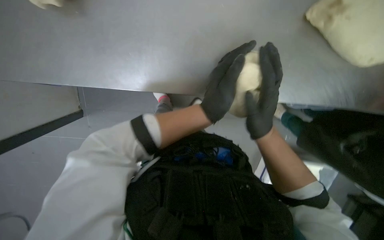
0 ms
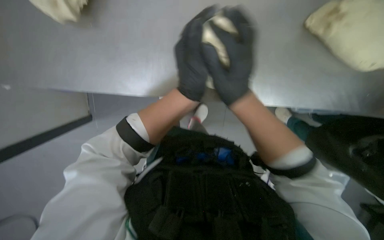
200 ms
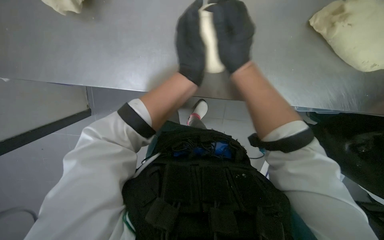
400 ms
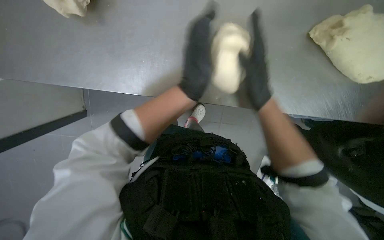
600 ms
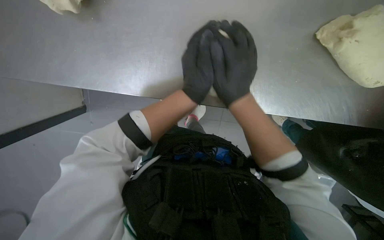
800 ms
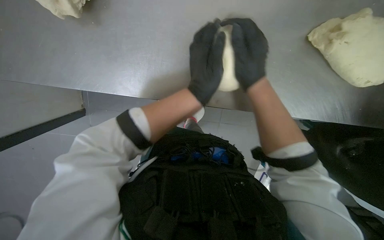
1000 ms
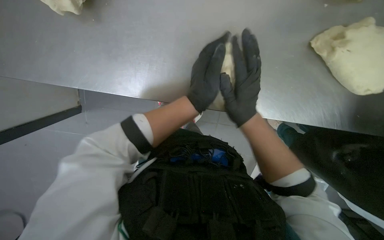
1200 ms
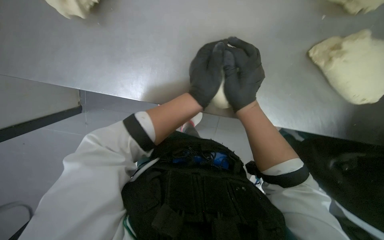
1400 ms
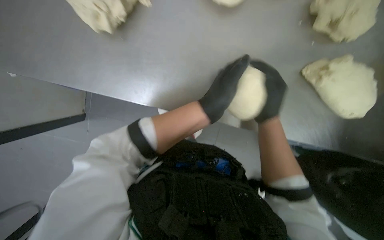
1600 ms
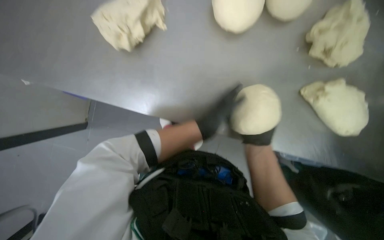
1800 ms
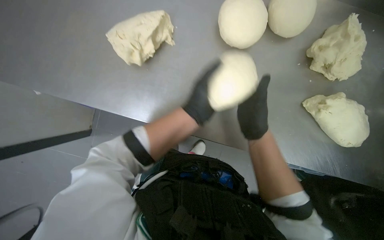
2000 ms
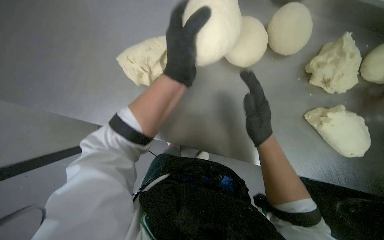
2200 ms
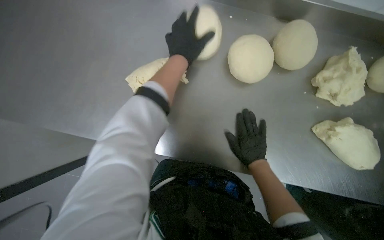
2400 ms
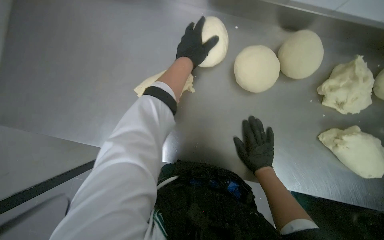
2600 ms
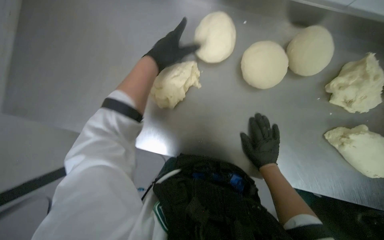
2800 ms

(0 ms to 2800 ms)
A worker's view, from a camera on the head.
Job: preparing food.
The whole recording: Shaping dough on counter. The worker shapes pieces of dough into round balls on the counter.
1400 ms - 2800 ms: The camera pitches upward, by approximately 15 degrees. The left hand travels up the picture and to the left by roughly 40 cm.

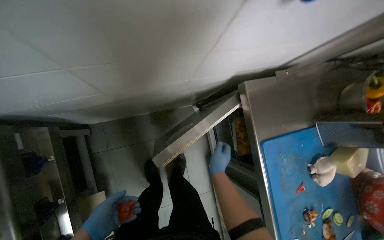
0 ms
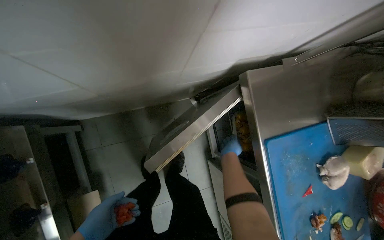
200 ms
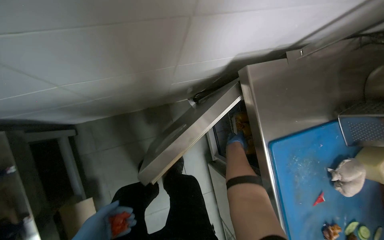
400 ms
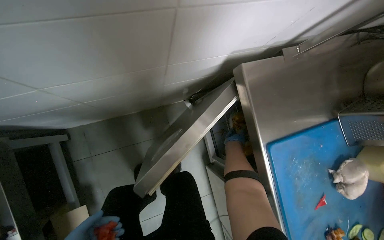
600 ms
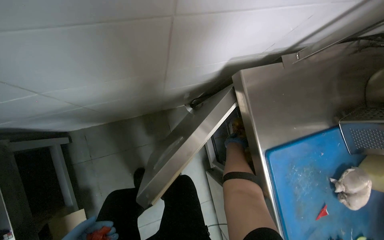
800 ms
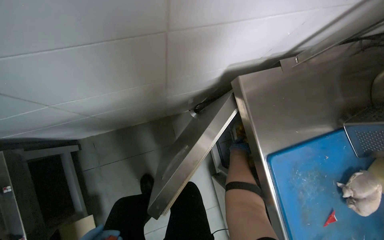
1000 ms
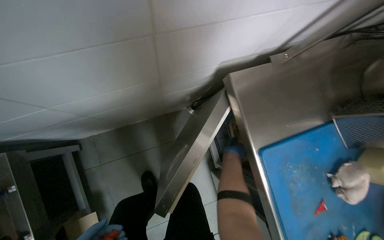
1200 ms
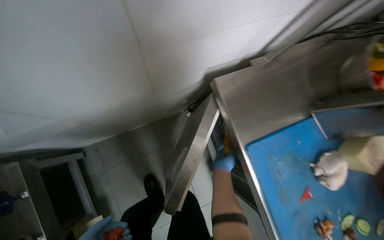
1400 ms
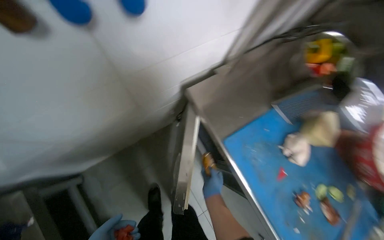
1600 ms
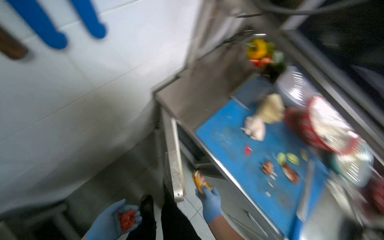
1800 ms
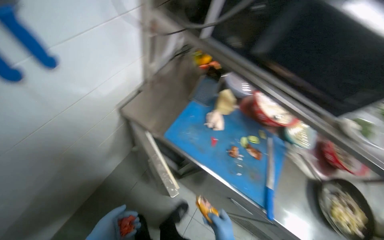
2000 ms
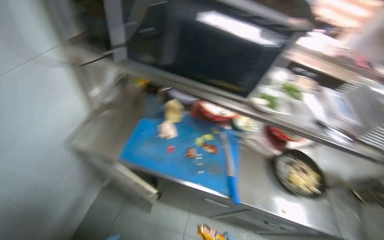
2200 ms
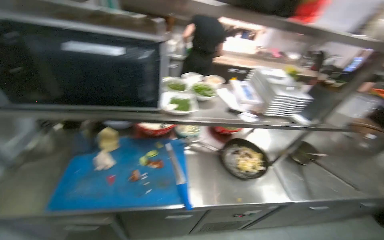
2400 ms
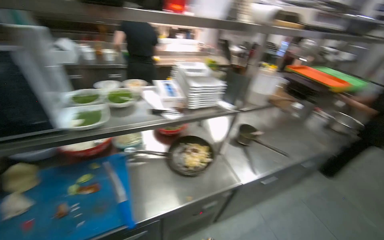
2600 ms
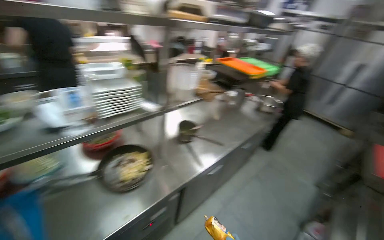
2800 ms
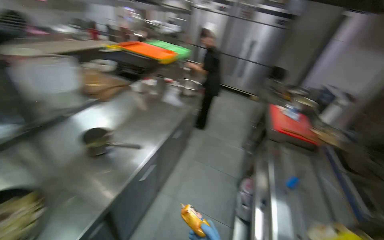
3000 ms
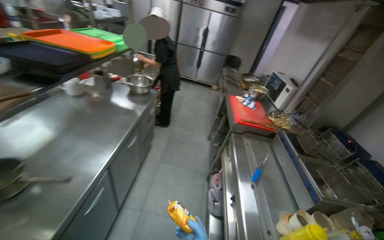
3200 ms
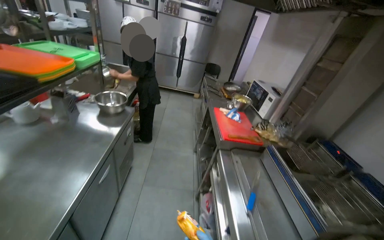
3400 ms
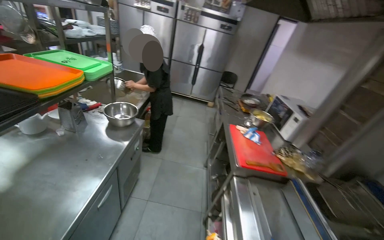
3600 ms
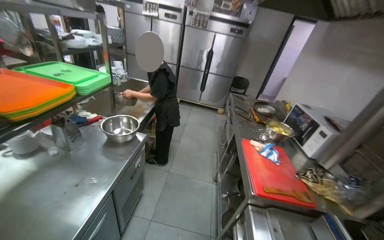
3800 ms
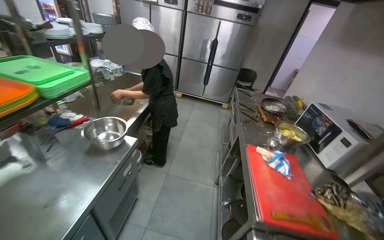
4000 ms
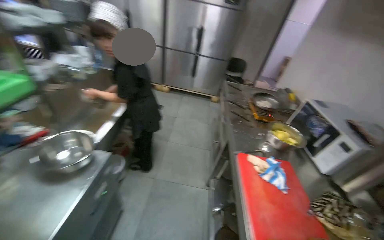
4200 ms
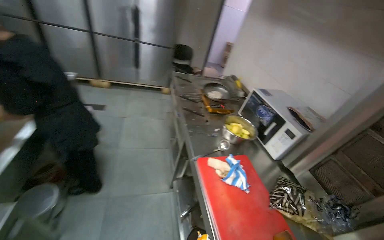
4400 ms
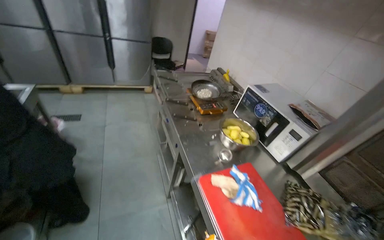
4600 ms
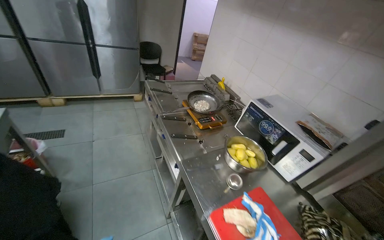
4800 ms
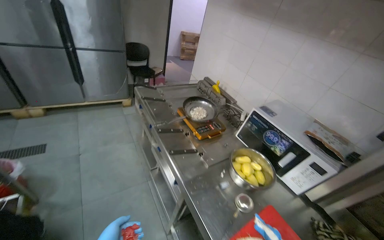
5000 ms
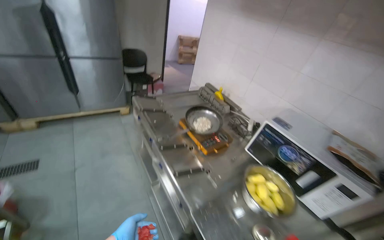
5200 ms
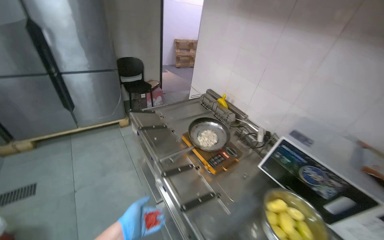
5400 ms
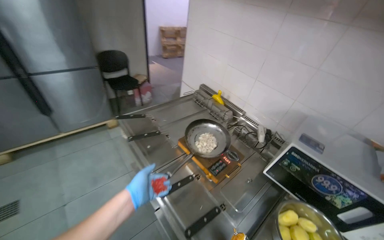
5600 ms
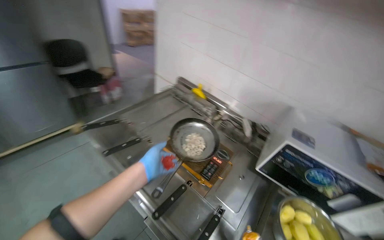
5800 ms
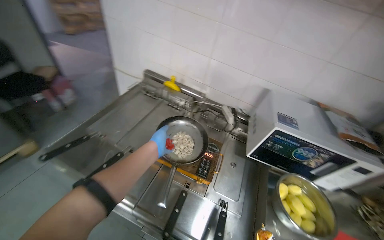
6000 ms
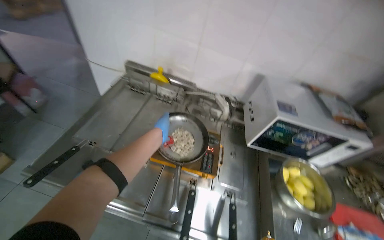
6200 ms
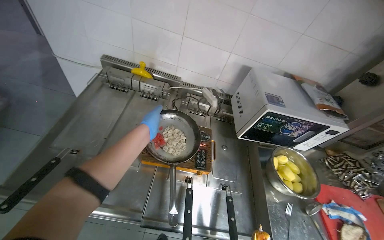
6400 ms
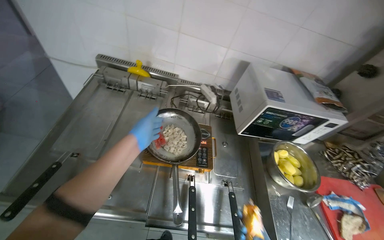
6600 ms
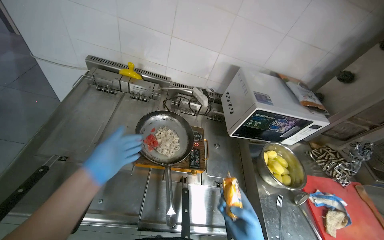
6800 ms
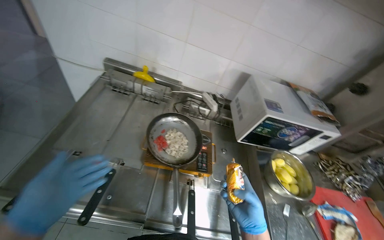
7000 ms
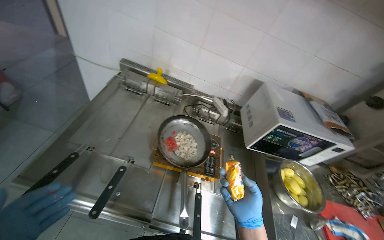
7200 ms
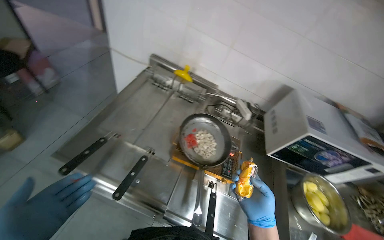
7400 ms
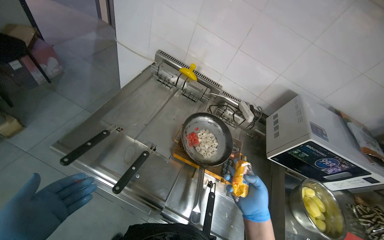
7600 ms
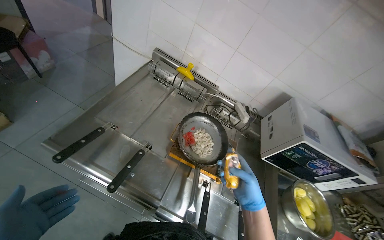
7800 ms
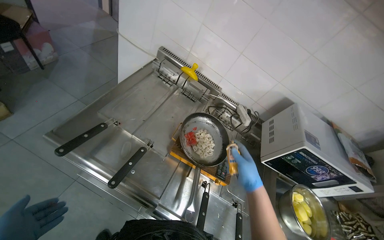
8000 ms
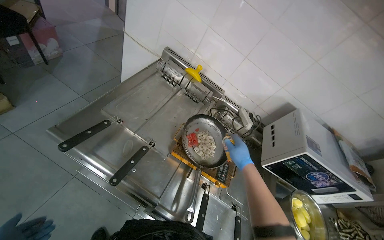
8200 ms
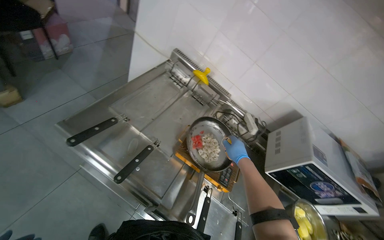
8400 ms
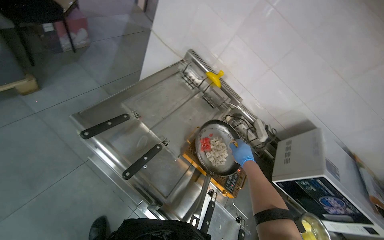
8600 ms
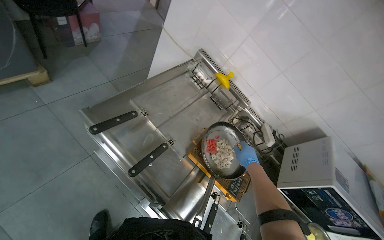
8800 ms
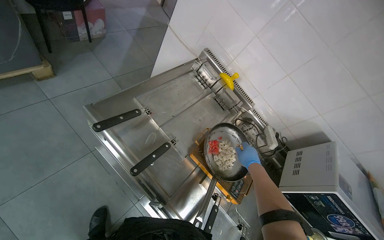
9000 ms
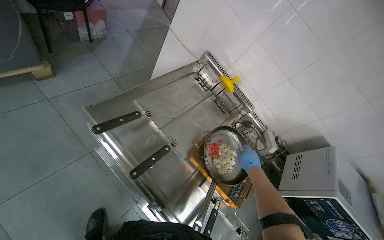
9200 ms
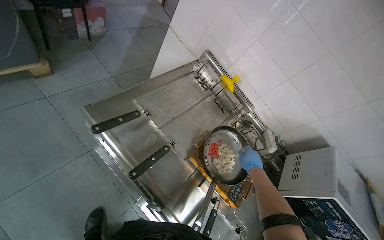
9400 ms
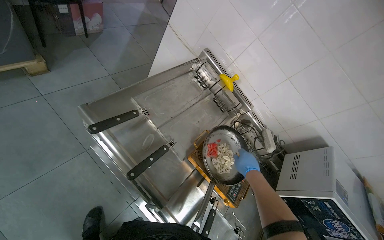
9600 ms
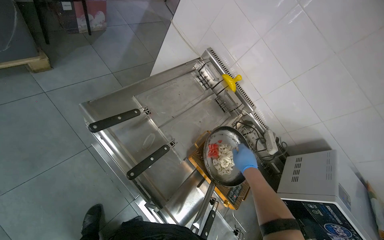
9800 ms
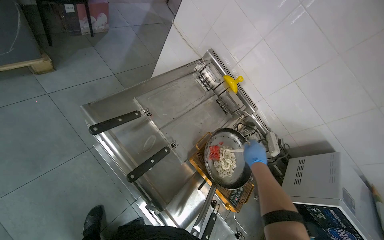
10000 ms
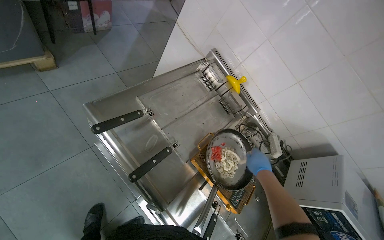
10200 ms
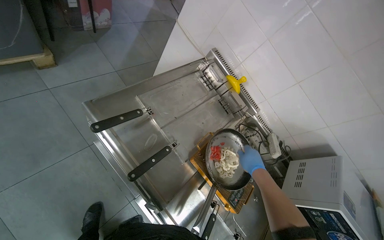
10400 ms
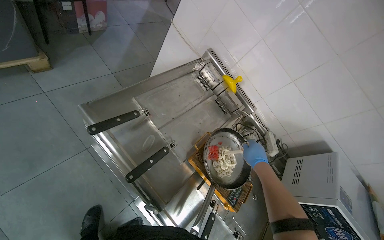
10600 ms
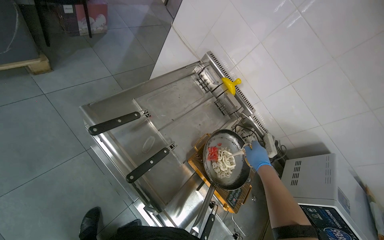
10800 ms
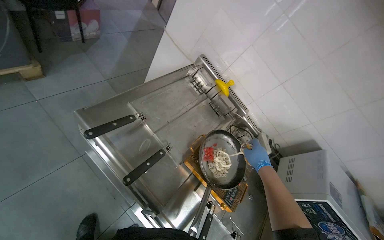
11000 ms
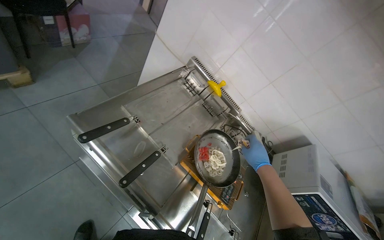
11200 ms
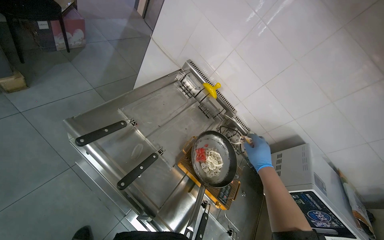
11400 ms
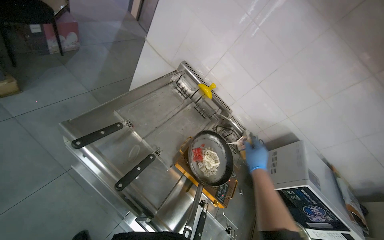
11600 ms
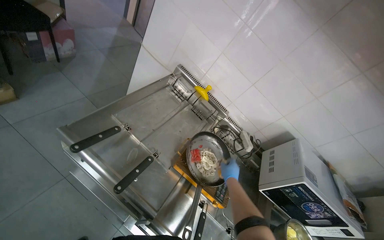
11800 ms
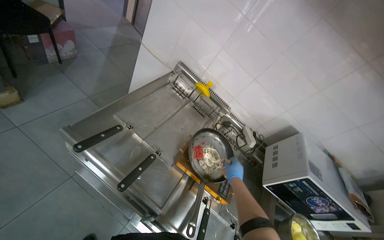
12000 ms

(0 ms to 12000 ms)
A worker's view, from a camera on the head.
Job: cooking food.
The whole recording: Cooking ingredients in pan. The worker pours milk and stirs ingredients in a pan on the stove.
1600 ms - 3000 ms: The camera travels some 1 m. The head turns to the right by roughly 125 degrees. The view tilts some 15 degrees upward.
3000 ms - 4400 ms: The wearer moves some 1.5 m. The wearer's head swings approximately 35 degrees to the right.
4400 ms - 6000 ms: The wearer moves about 1.5 m. The head rotates about 80 degrees to the right. The camera pitches downward, by roughly 20 degrees.
7600 ms - 9000 ms: The right hand is displaced up the picture and farther from the camera by approximately 25 cm.
10400 ms - 12000 ms: The right hand travels down the picture by approximately 10 cm.

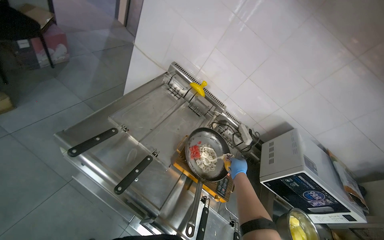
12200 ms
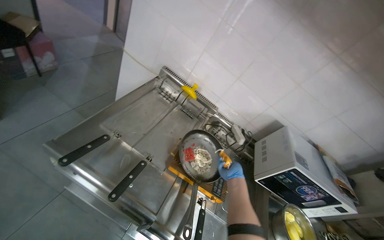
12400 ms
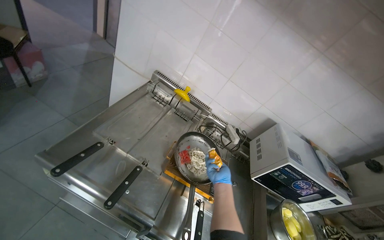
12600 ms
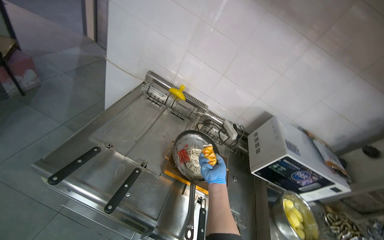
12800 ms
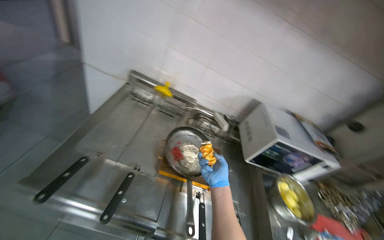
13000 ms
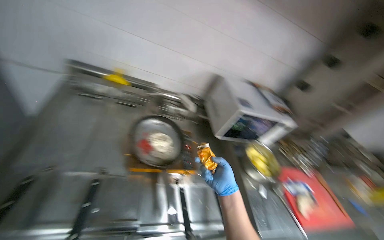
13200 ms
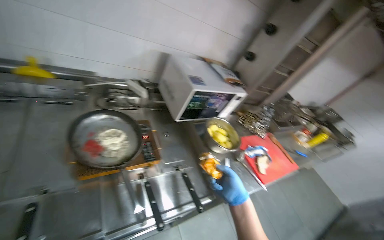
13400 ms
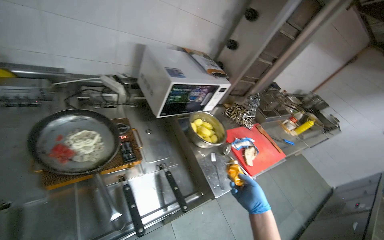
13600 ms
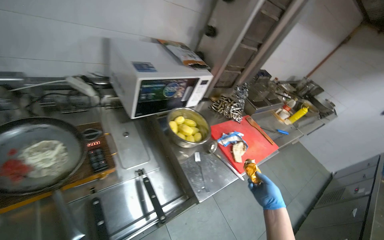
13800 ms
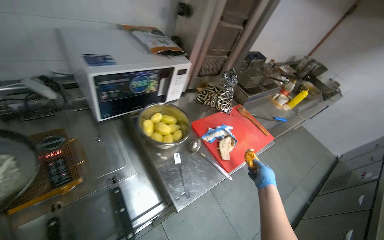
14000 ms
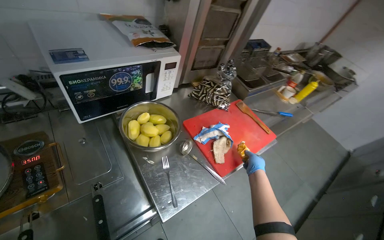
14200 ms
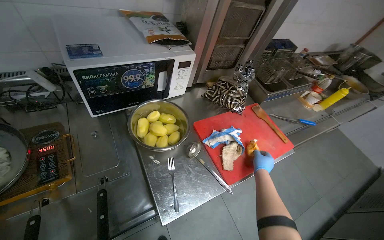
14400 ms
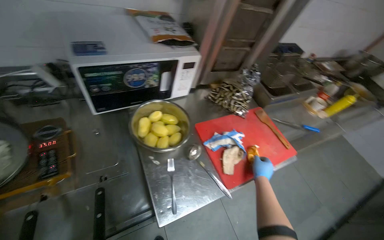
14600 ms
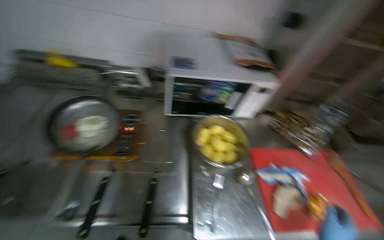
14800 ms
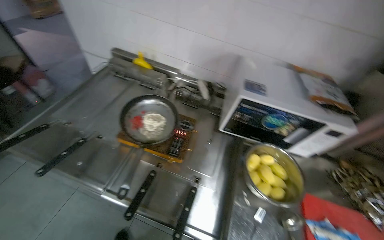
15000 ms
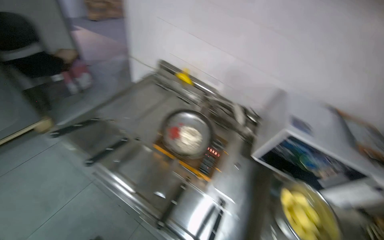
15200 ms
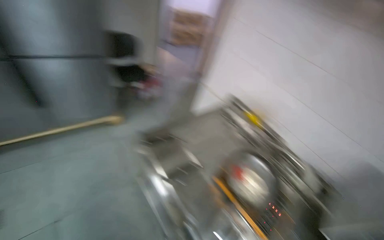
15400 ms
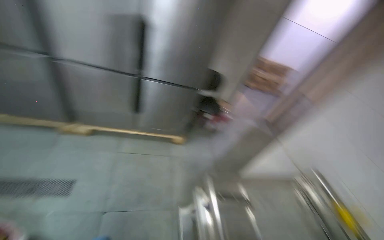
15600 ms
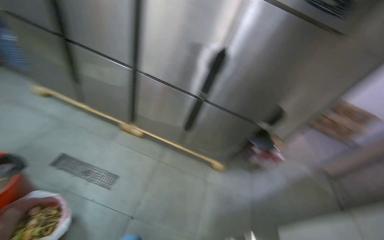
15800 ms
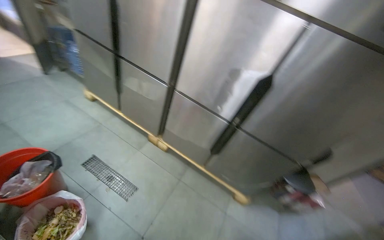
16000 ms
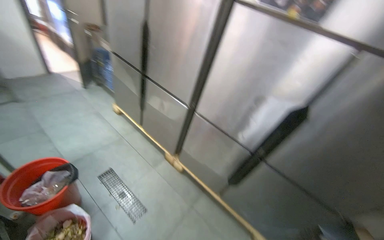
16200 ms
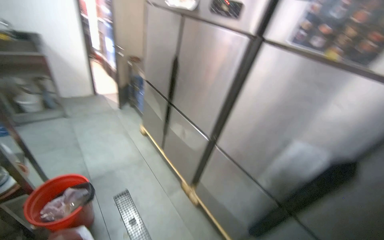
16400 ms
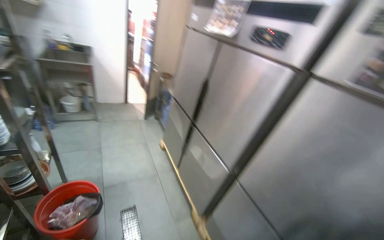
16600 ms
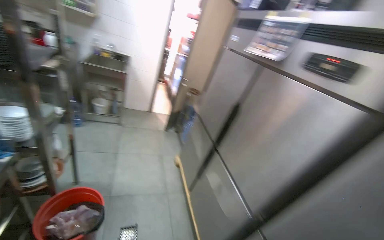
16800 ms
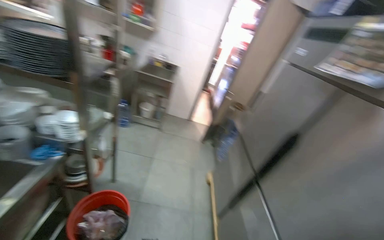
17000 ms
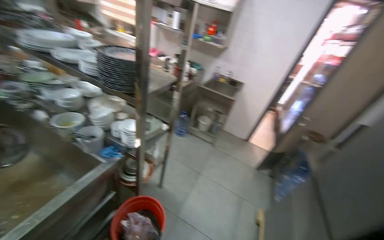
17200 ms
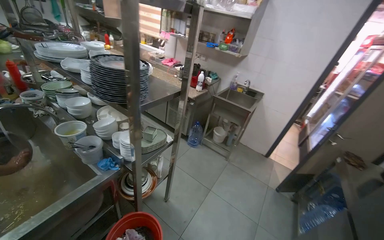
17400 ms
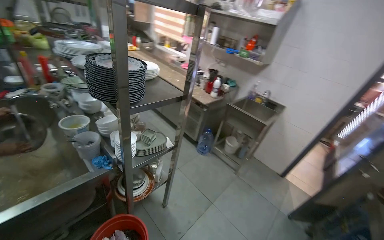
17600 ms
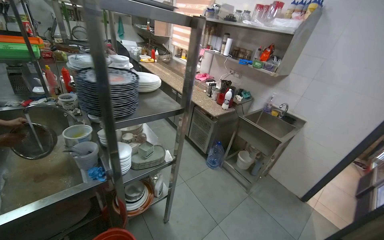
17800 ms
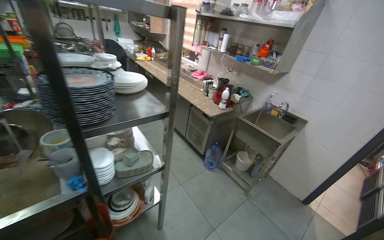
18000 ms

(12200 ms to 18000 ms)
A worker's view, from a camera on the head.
Job: cooking food.
The whole recording: Cooking ingredients in pan. The worker pours milk and stirs ingredients in a pan on the stove.
12200 ms - 13600 ms: The head rotates roughly 50 degrees to the right. The wearer looks about 15 degrees further downward.
13600 ms - 15000 ms: The head rotates approximately 50 degrees to the left.
15000 ms - 16600 ms: The camera is carried approximately 1 m. The head rotates roughly 125 degrees to the left. The view tilts about 55 degrees upward.
16600 ms - 18000 ms: The camera is carried roughly 90 cm. The wearer looks approximately 75 degrees further to the left. The view tips upward by approximately 20 degrees.
